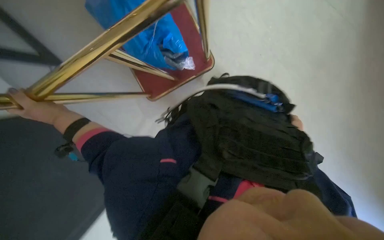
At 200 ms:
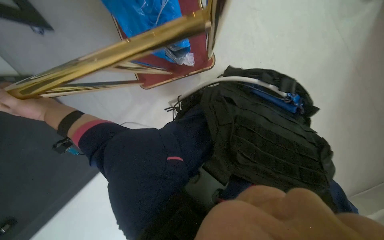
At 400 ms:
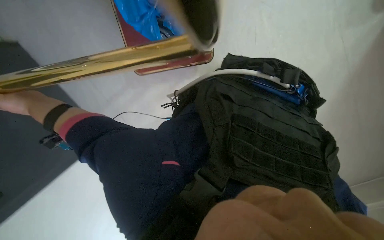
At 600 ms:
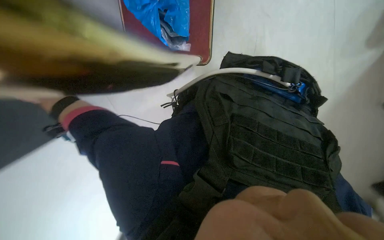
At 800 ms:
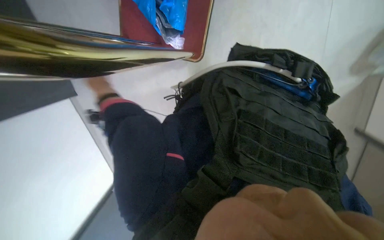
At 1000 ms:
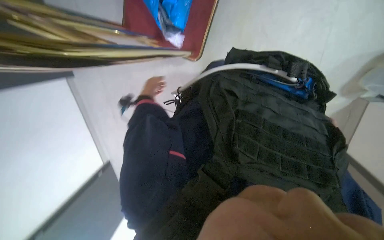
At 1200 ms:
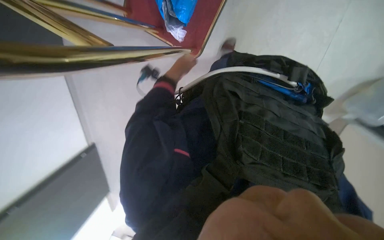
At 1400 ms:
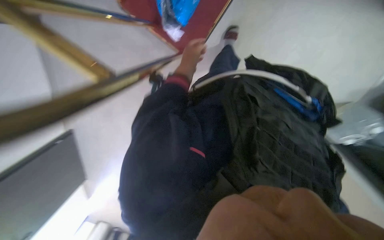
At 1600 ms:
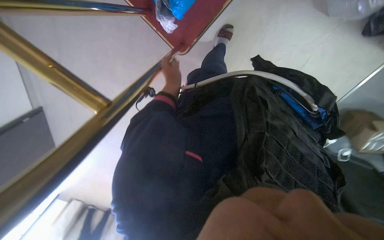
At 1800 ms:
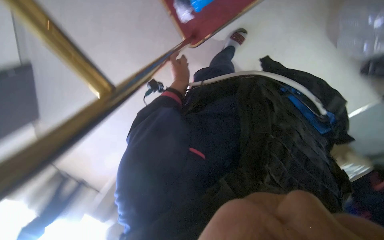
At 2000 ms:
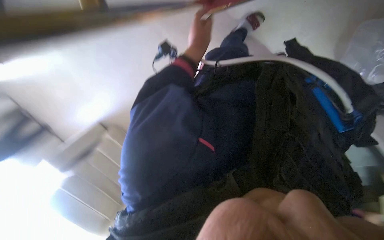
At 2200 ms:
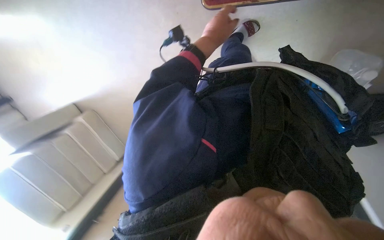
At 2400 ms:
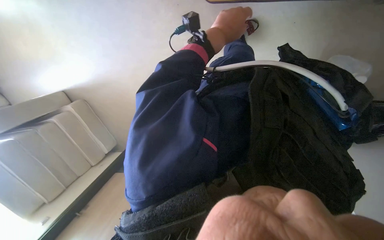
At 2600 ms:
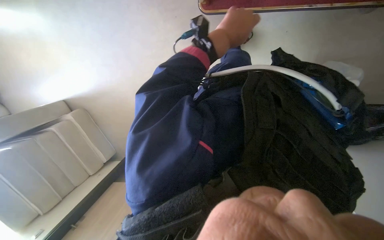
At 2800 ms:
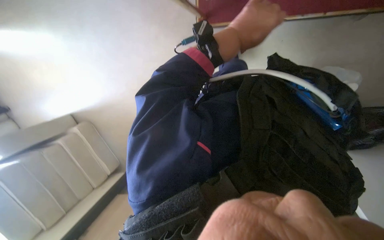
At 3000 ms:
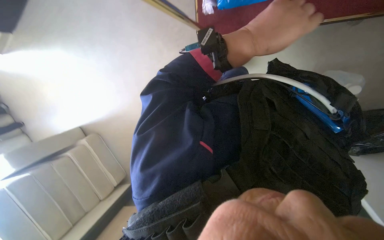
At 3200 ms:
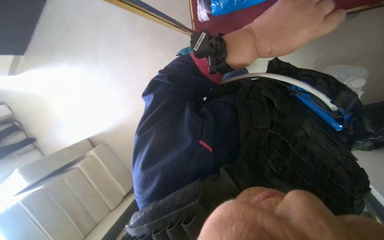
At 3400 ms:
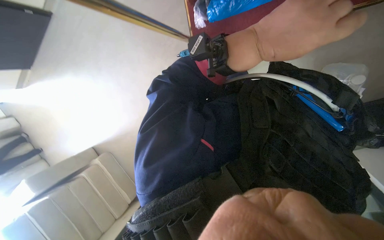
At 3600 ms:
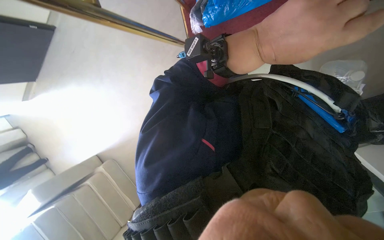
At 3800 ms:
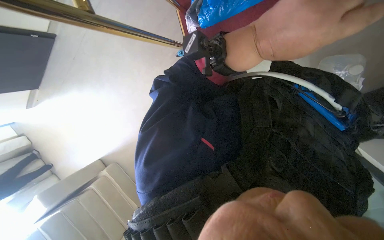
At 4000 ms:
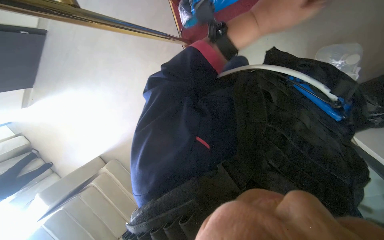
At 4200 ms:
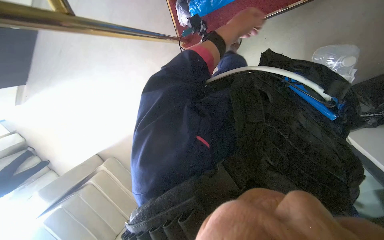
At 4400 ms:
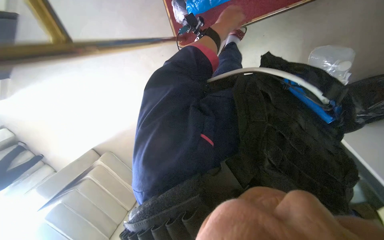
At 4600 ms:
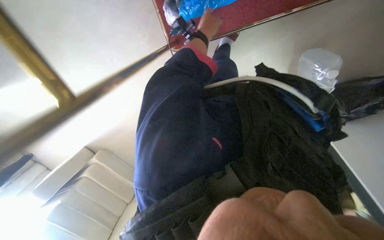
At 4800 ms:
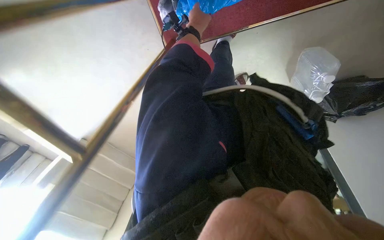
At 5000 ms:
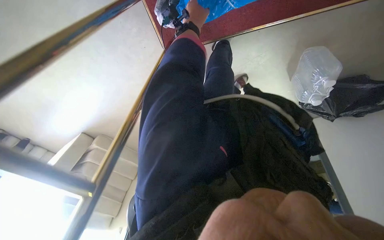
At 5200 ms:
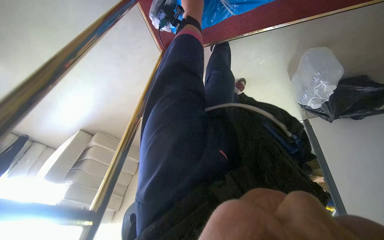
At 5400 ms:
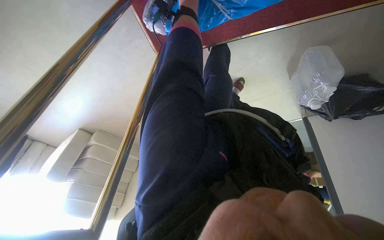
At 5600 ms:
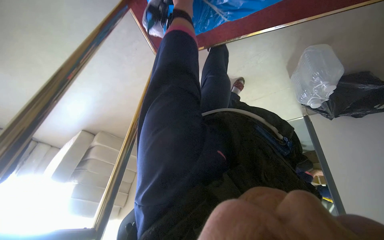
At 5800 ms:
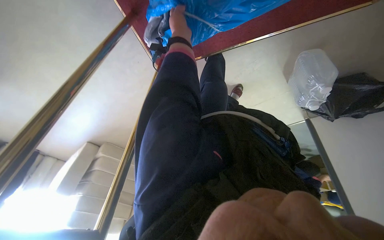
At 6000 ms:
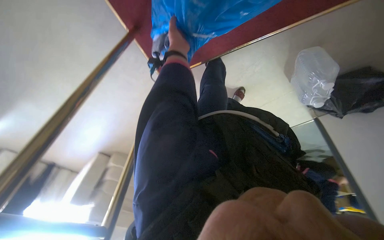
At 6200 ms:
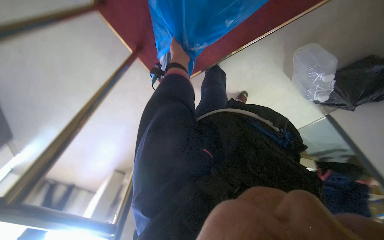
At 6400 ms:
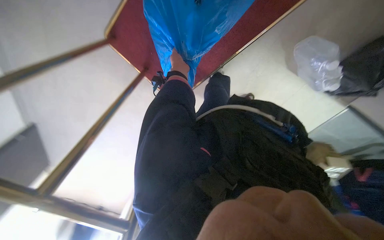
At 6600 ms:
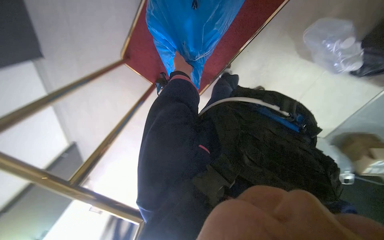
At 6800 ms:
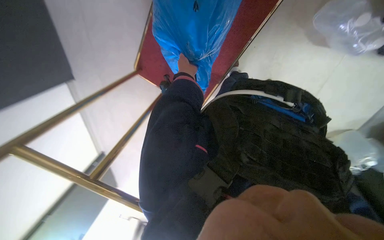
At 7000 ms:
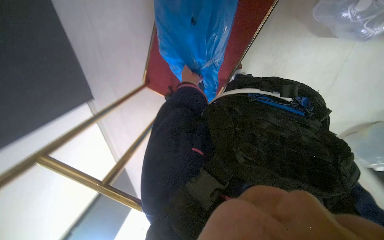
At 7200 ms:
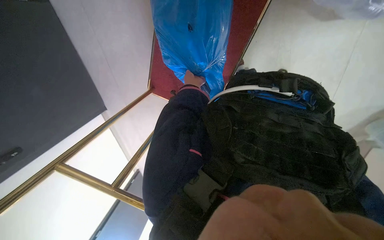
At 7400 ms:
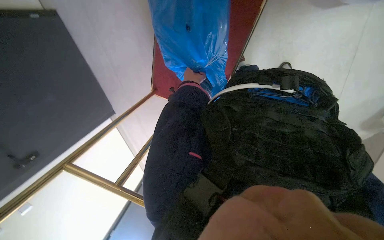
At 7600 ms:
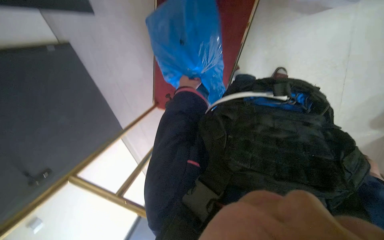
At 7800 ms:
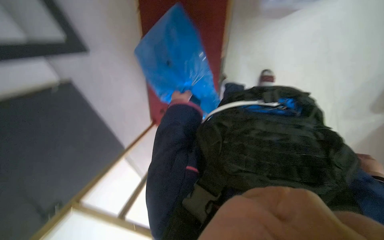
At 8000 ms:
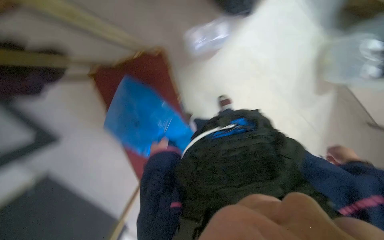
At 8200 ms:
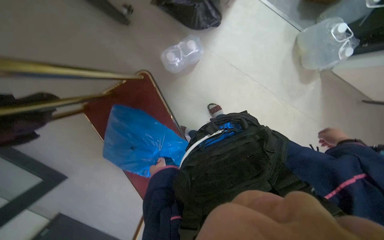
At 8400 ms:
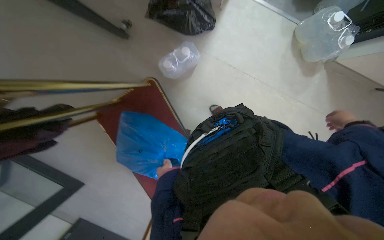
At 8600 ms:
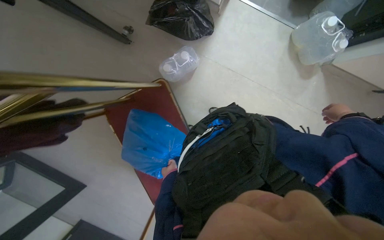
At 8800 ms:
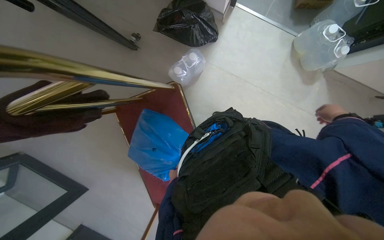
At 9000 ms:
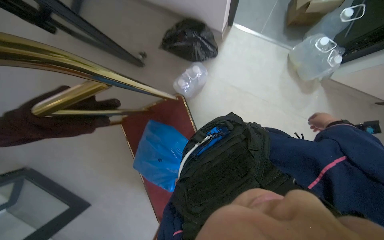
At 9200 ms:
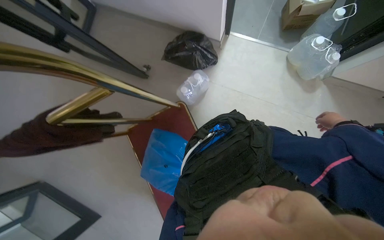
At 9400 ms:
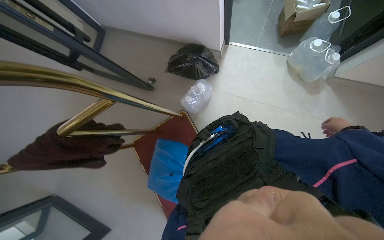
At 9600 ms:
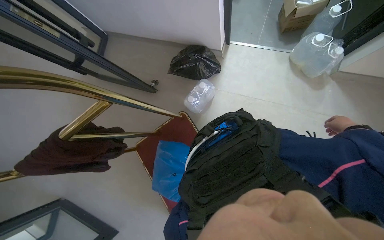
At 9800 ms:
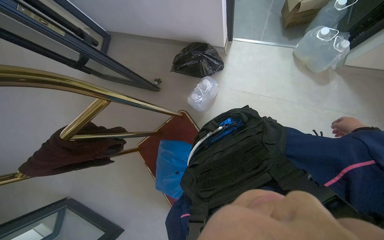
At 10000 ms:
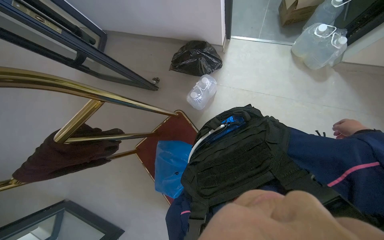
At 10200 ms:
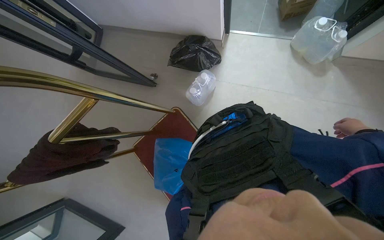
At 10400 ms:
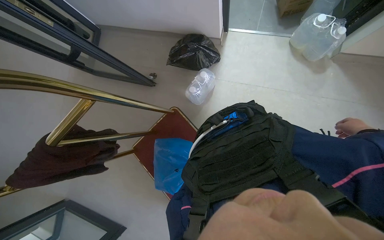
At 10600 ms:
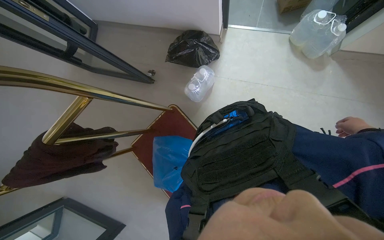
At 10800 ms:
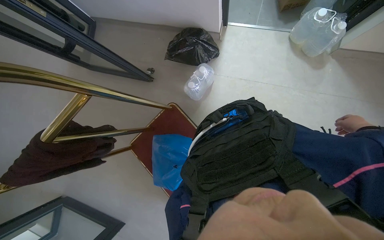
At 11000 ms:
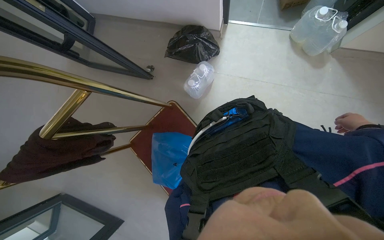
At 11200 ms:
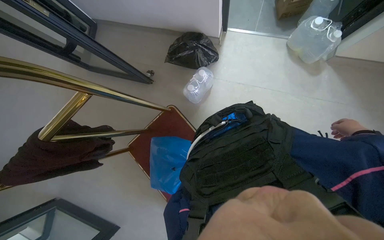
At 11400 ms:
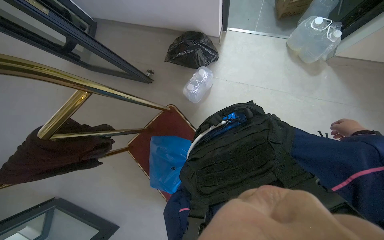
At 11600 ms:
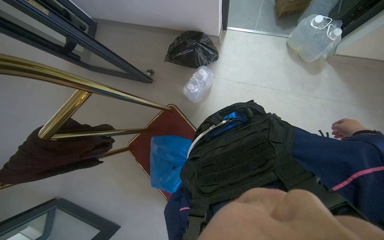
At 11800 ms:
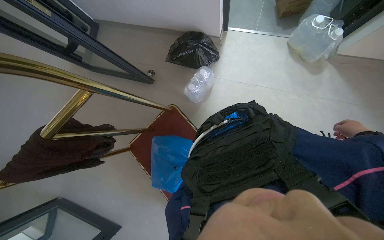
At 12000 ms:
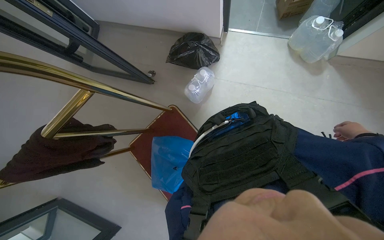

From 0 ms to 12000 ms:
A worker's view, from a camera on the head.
Job: organizing items.
The whole recording: Tying and moving blue bag. The worker ties and moves a blue bag on the floor.
From 0 ms to 1600 ms: The view tips downward by roughly 15 degrees.
From 3000 ms to 4400 ms: The left hand goes roughly 25 cm farther from the camera and up the picture.
From 6000 ms to 7600 ms: The camera is aimed approximately 40 degrees further to the left. The wearer looks roughly 20 degrees further upward. Everything in view rotates approximately 35 degrees counterclockwise.
From 7600 ms to 9000 ms: The wearer looks some 35 degrees further upward. The scene turns approximately 35 degrees counterclockwise in the picture.

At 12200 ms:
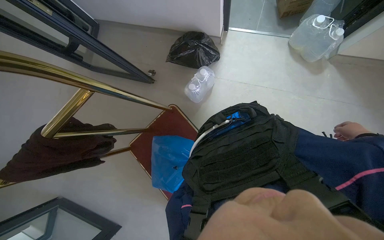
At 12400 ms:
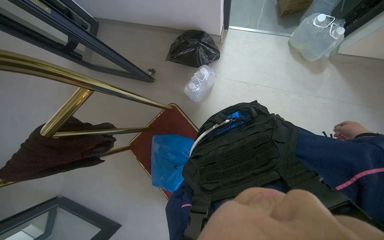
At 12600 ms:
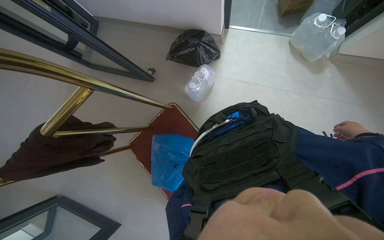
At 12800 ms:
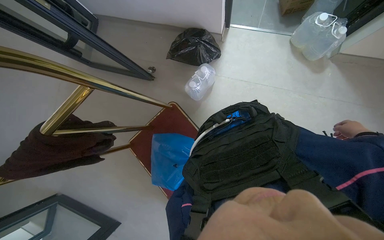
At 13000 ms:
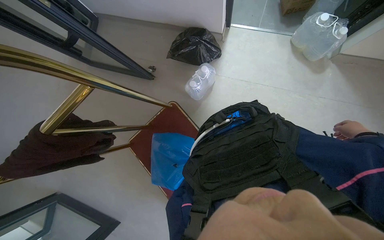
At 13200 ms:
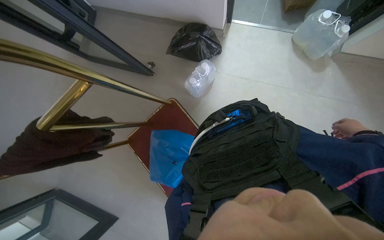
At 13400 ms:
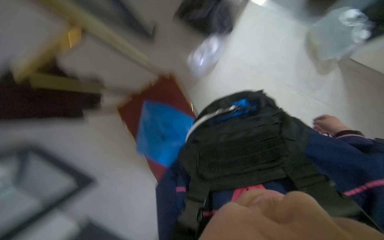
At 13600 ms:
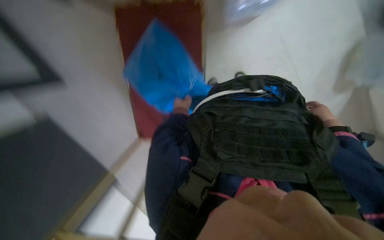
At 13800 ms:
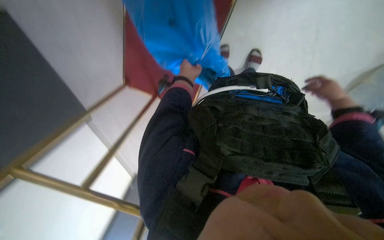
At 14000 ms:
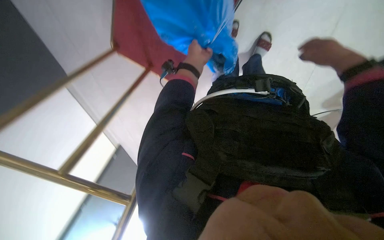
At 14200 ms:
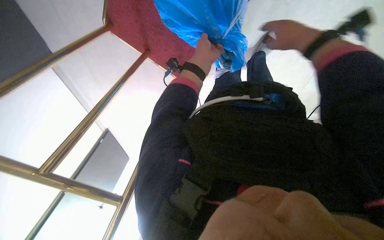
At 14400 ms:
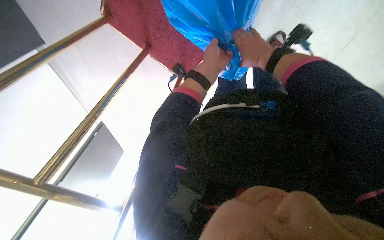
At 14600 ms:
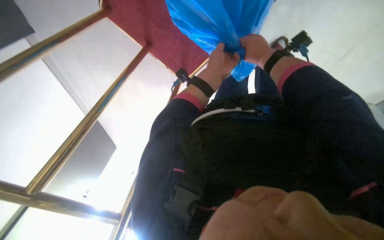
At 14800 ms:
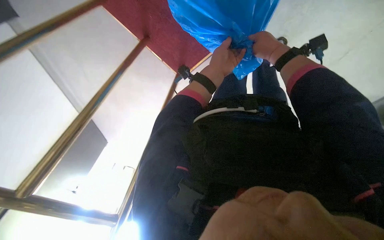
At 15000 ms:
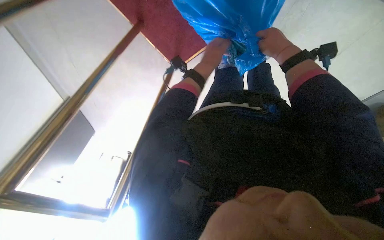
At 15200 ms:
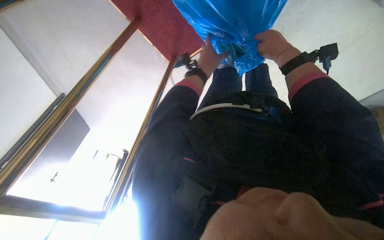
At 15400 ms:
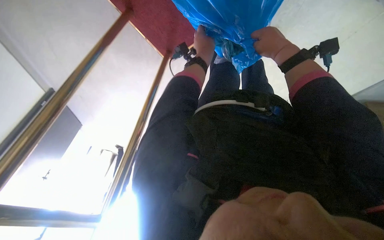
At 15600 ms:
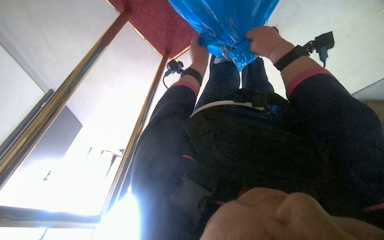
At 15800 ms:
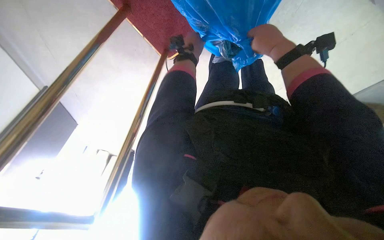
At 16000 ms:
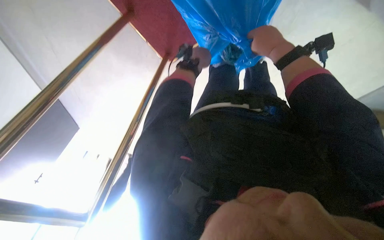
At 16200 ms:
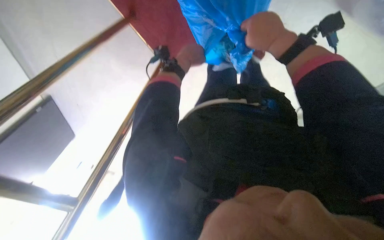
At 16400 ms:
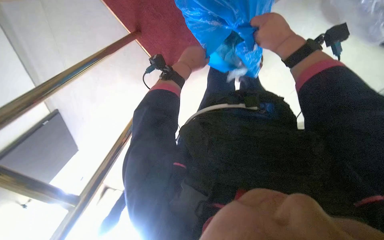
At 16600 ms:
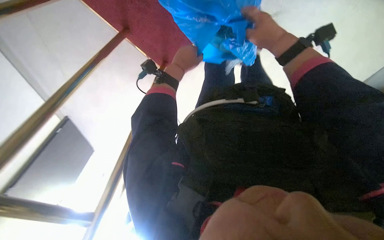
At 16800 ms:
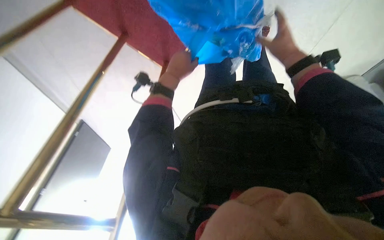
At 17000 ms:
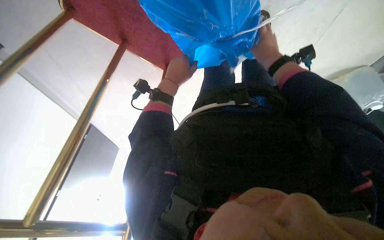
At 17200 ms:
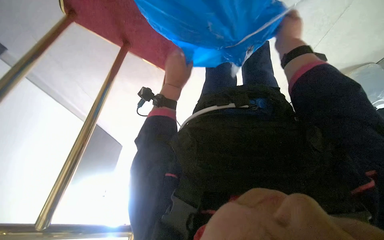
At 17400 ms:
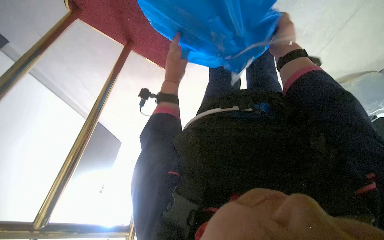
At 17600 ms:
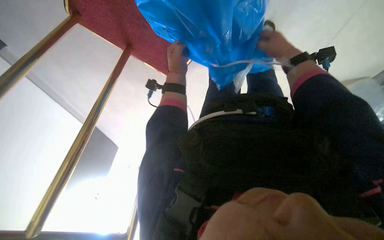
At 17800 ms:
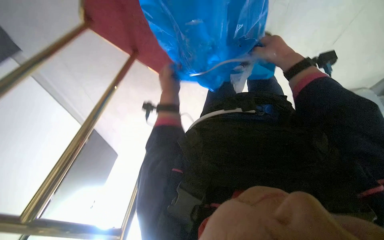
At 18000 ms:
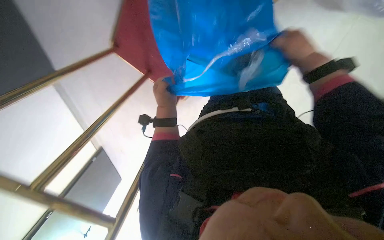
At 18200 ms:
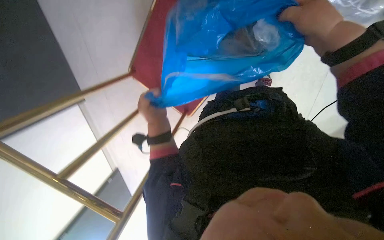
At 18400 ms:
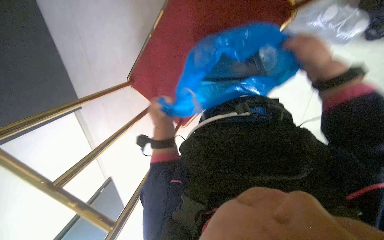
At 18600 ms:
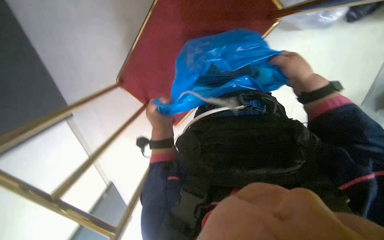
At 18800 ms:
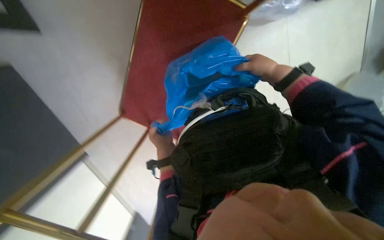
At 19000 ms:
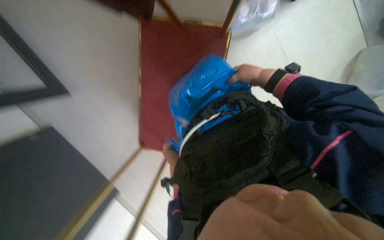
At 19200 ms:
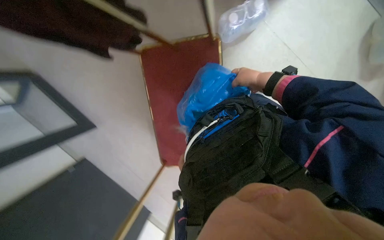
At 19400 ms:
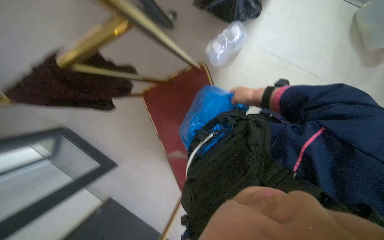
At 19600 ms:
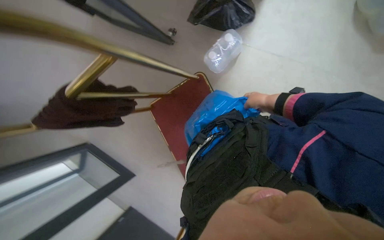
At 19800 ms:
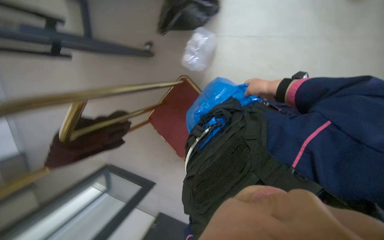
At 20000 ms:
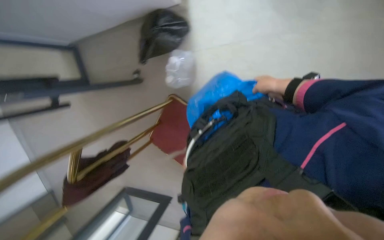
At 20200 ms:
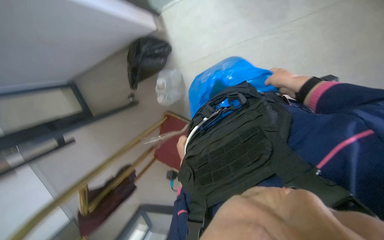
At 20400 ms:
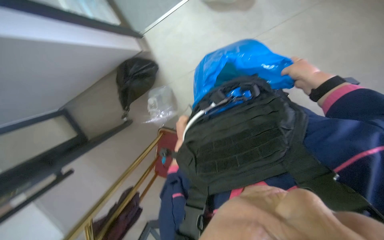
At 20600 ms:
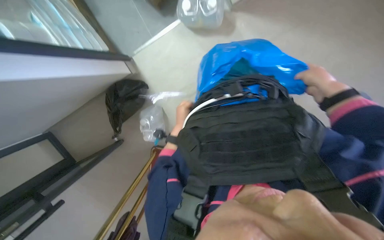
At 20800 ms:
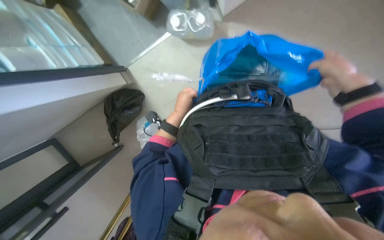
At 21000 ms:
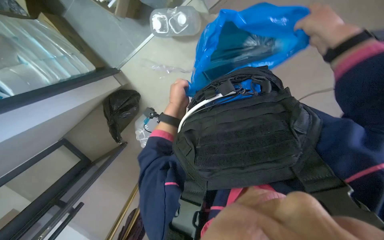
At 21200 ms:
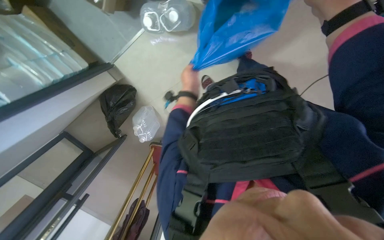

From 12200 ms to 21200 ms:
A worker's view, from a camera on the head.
Job: organizing items.
The whole recording: Tying and moving blue bag. The worker ties and moves a blue bag on the floor.
From 12200 ms to 13800 ms: The wearer looks some 30 degrees further downward. Everything in view rotates roughly 40 degrees clockwise.
From 16600 ms to 18200 ms: The view tilts roughly 20 degrees upward. The right hand travels nearer to the camera by about 15 cm.
From 18200 ms to 19800 ms: The view tilts some 15 degrees upward. The scene rotates counterclockwise by approximately 40 degrees.
From 19800 ms to 21200 ms: The head travels some 60 cm. The scene rotates counterclockwise by some 35 degrees.
